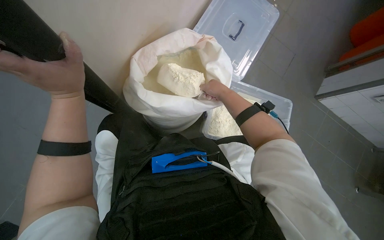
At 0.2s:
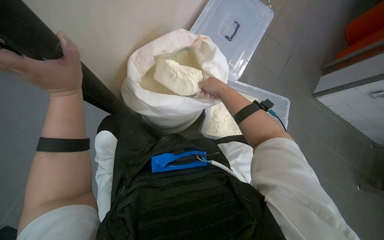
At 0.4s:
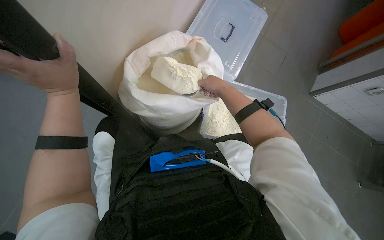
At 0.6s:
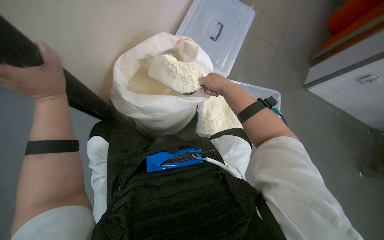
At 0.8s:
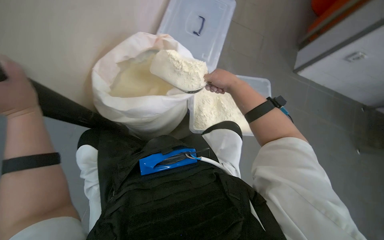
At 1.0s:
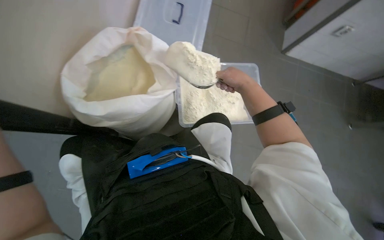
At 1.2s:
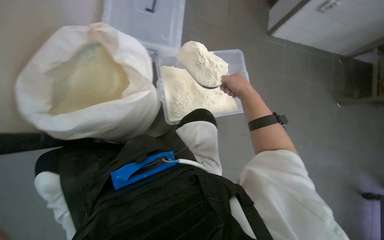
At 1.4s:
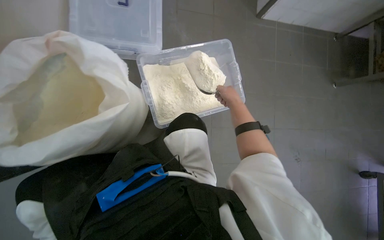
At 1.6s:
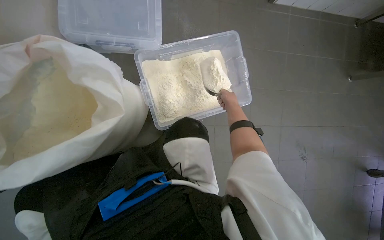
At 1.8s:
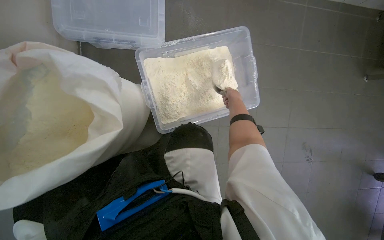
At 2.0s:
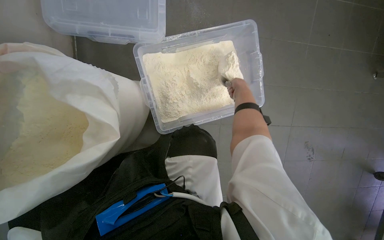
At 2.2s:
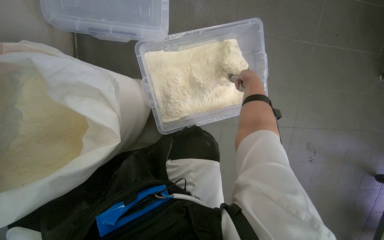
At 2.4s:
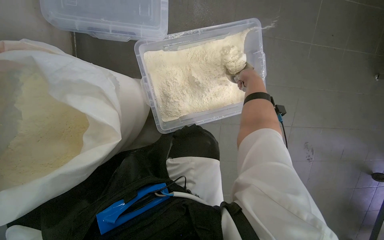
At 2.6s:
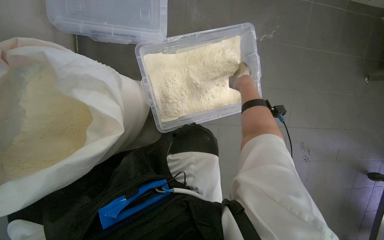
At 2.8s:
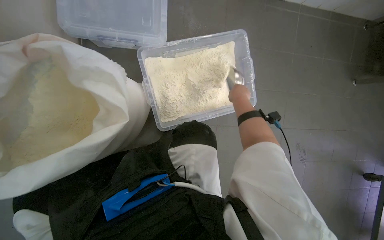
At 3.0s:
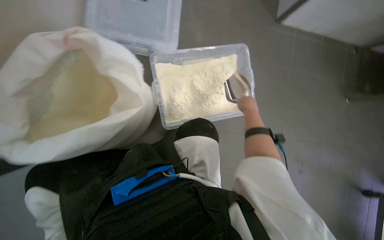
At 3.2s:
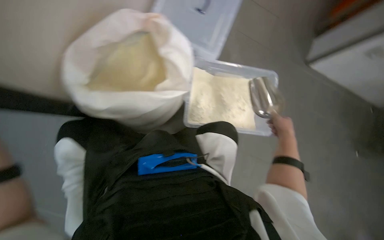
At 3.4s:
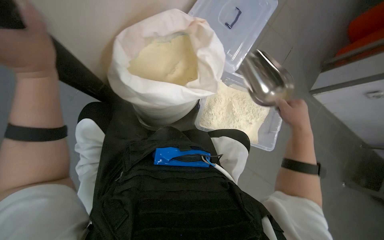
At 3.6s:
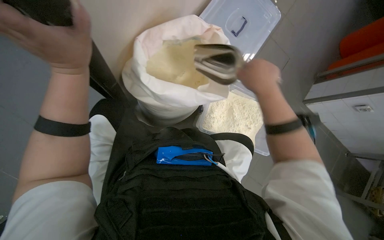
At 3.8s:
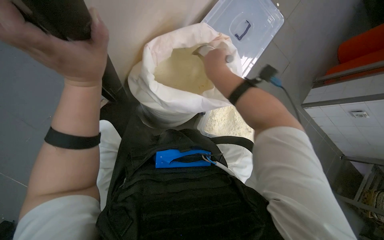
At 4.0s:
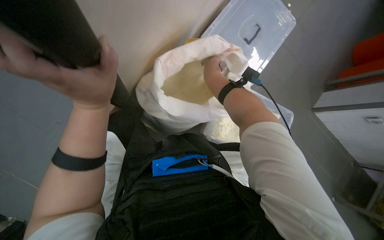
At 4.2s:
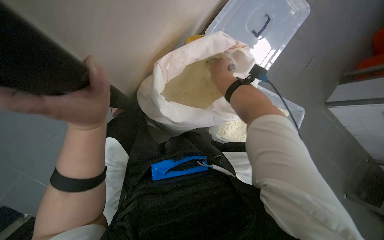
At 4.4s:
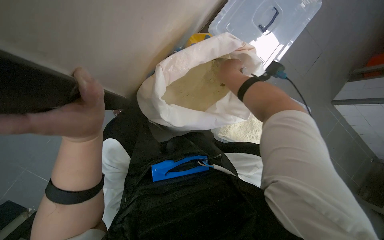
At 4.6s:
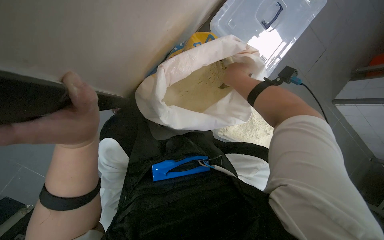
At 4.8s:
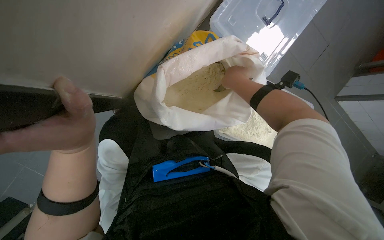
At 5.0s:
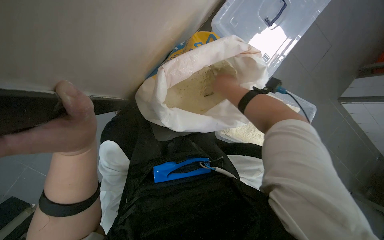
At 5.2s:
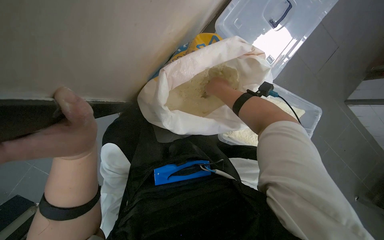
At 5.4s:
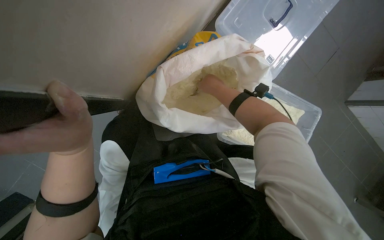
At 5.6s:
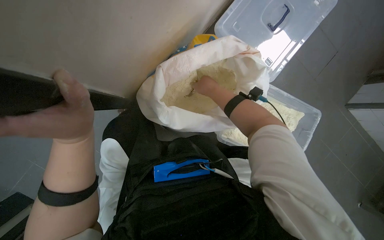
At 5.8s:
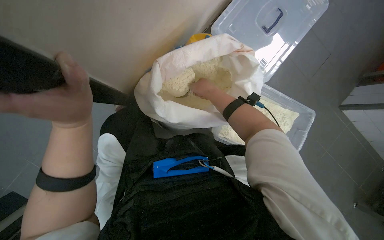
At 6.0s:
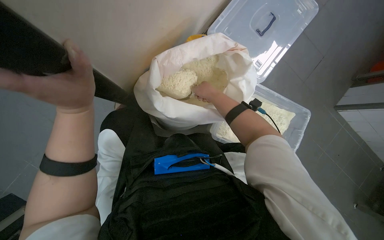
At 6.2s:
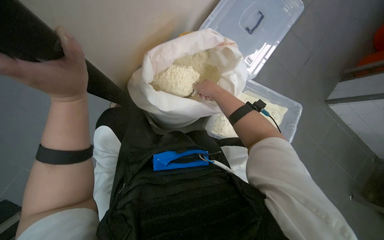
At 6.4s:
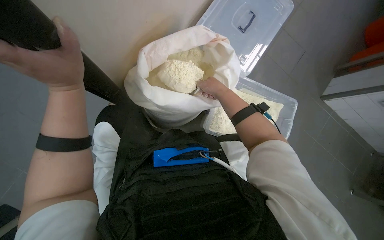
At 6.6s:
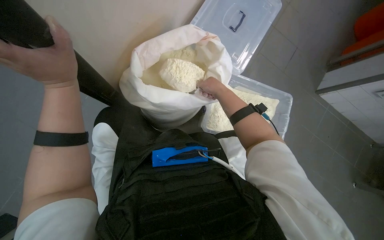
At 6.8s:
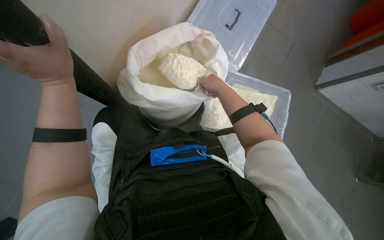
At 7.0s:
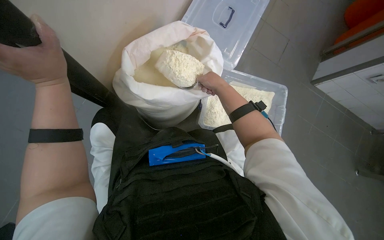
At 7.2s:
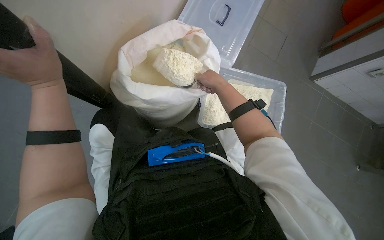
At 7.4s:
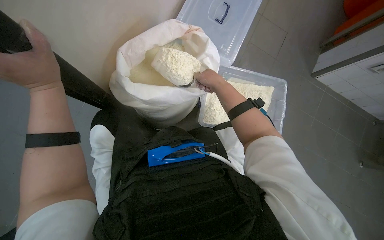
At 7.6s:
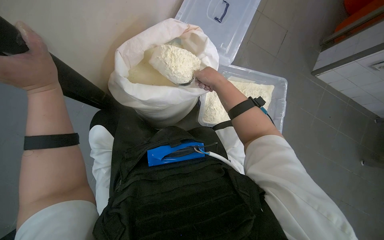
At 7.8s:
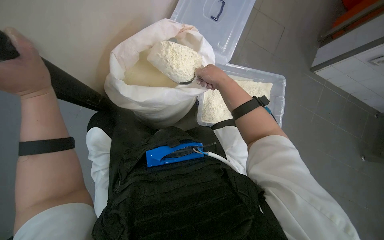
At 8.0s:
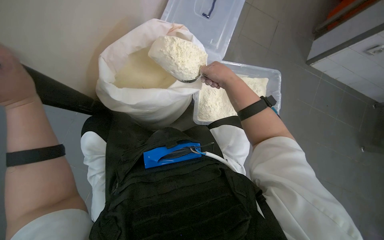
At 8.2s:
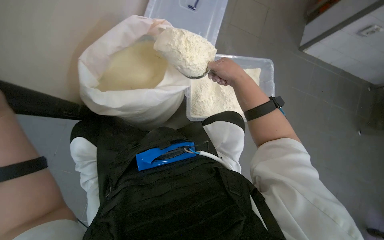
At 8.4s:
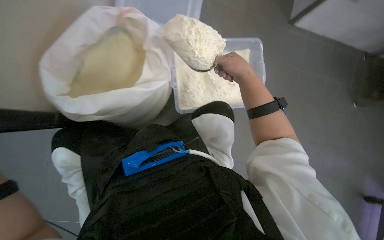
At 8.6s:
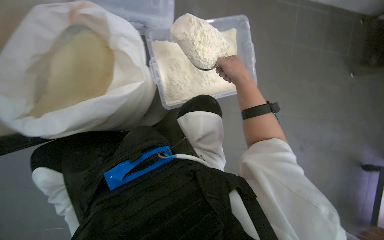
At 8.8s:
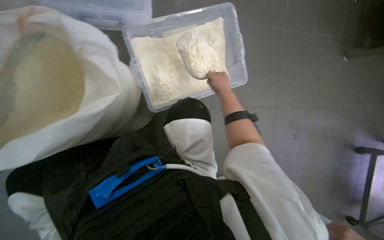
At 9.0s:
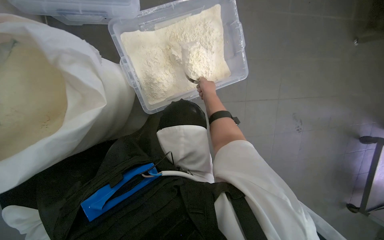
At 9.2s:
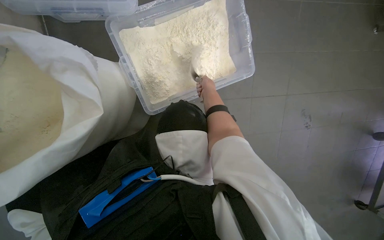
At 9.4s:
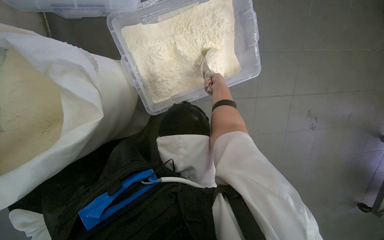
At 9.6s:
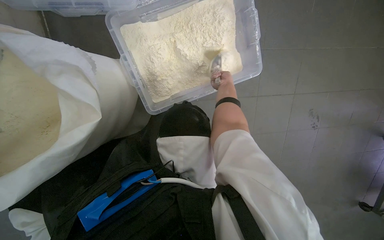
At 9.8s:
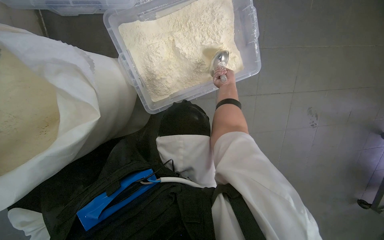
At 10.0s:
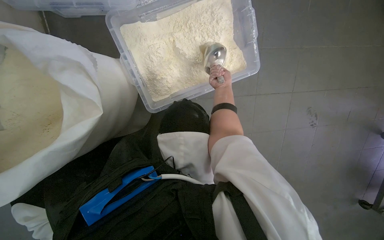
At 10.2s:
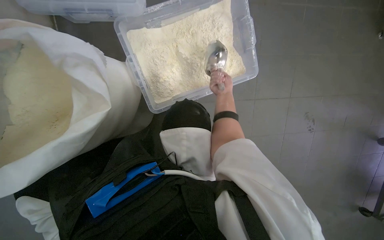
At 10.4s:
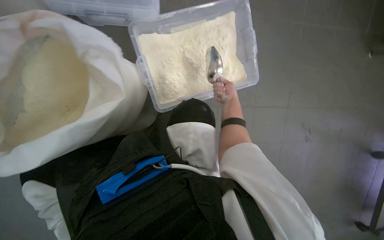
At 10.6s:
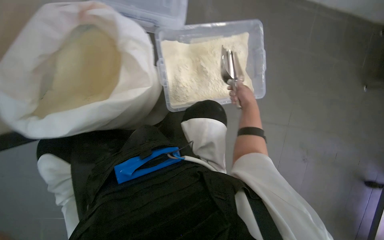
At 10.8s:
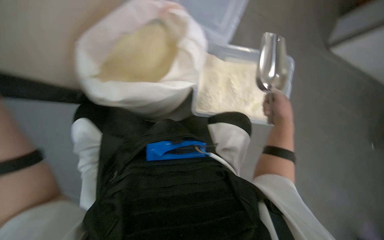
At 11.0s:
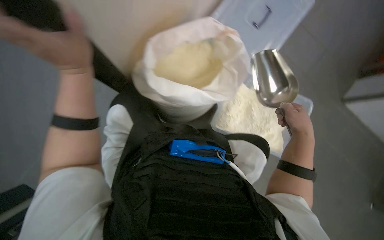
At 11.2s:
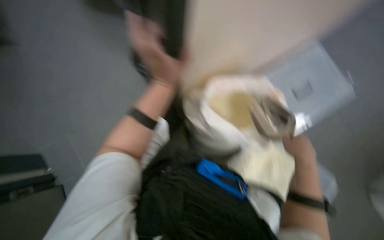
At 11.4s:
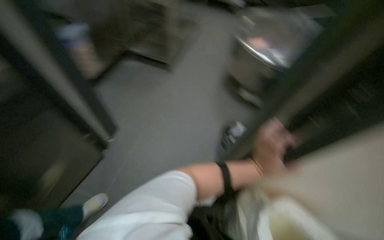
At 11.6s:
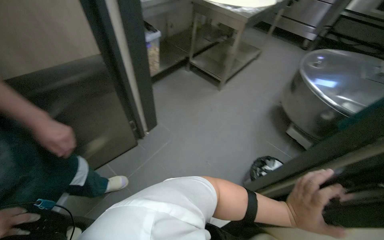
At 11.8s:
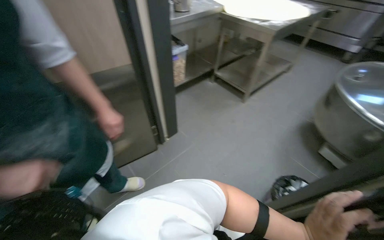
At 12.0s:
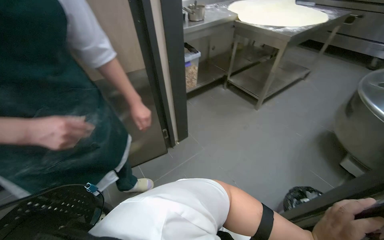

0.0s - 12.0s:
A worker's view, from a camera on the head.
Job: preparing food.
The whole recording: Scooping powder into container. The worker scoops powder from a large bag into a clear plastic container.
0.0s - 1.6s: Everything in view rotates approximately 35 degrees counterclockwise. The right hand goes some 40 cm to the right and farther from the camera.
1.6s - 3.0s: The right hand heads nearer to the camera, covering about 15 cm.
3.0s - 4.4s: Everything in view rotates approximately 30 degrees clockwise.
4.4s - 6.0s: The hands are busy where they are.
7.6s - 9.0s: The wearer looks some 15 degrees further downward. The scene turns roughly 30 degrees counterclockwise in the picture. The right hand moves farther from the camera, about 30 cm.
10.4s - 12.0s: The head turns to the left by some 65 degrees. The view tips upward by about 35 degrees.

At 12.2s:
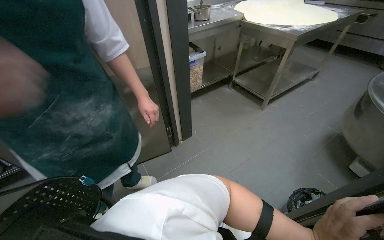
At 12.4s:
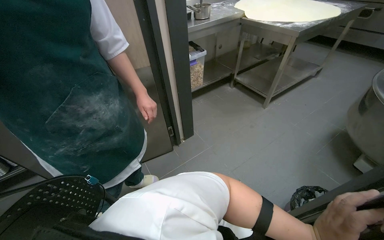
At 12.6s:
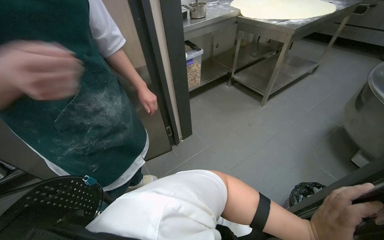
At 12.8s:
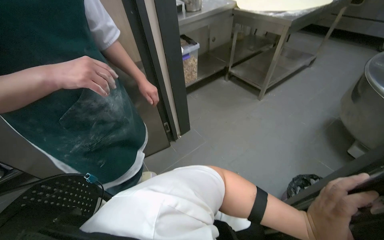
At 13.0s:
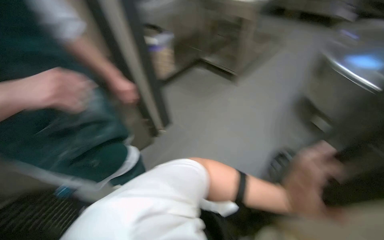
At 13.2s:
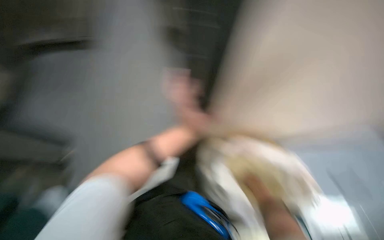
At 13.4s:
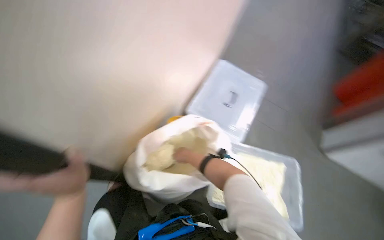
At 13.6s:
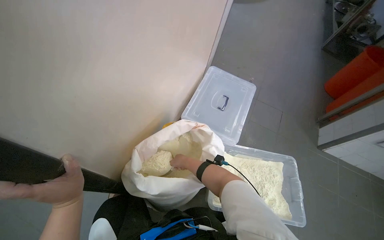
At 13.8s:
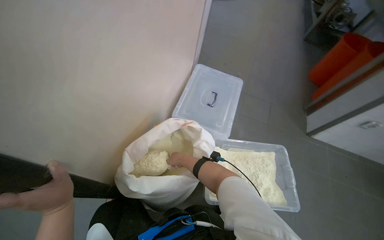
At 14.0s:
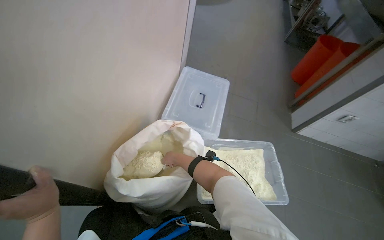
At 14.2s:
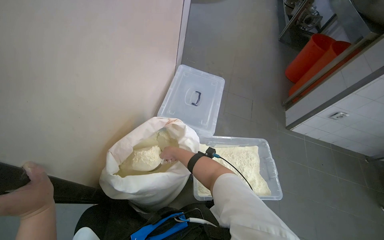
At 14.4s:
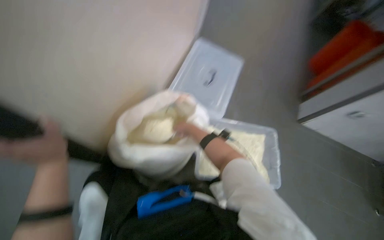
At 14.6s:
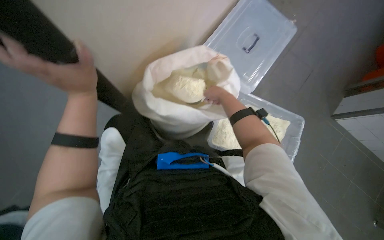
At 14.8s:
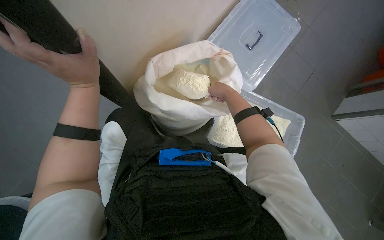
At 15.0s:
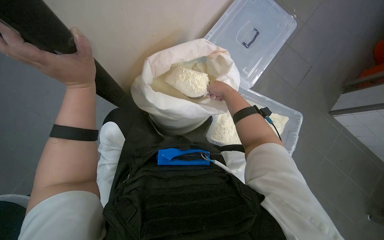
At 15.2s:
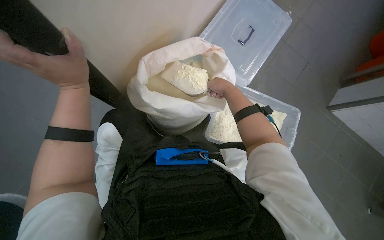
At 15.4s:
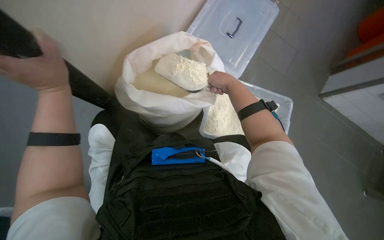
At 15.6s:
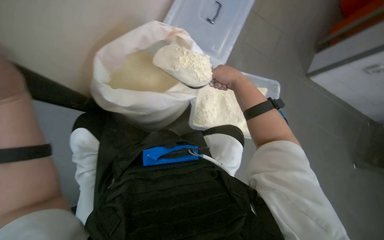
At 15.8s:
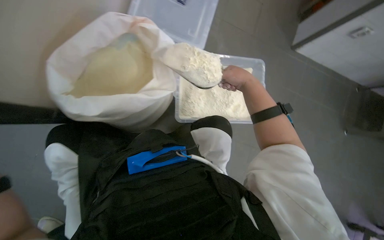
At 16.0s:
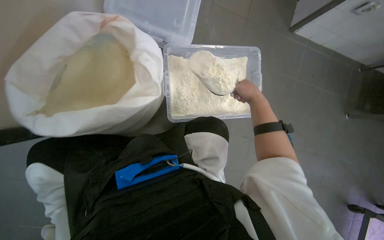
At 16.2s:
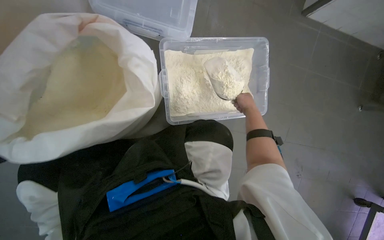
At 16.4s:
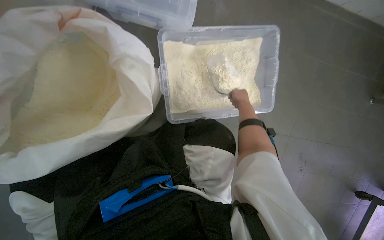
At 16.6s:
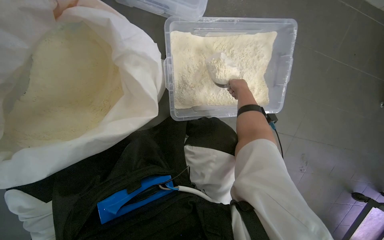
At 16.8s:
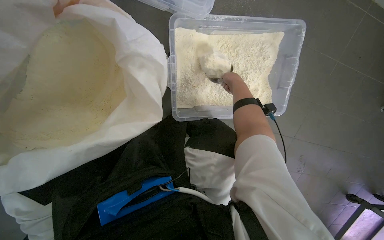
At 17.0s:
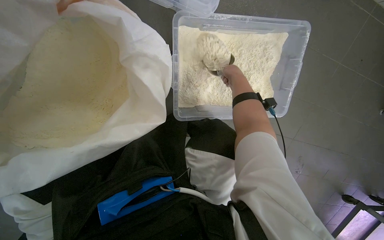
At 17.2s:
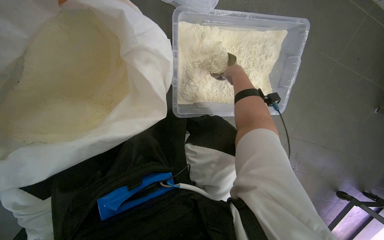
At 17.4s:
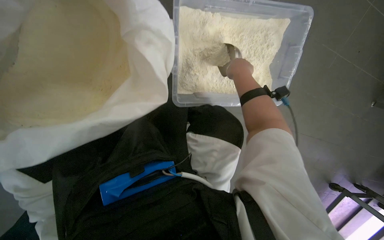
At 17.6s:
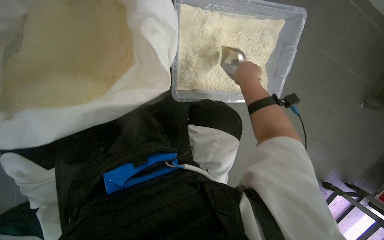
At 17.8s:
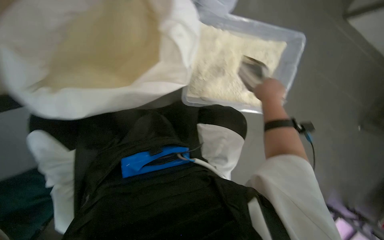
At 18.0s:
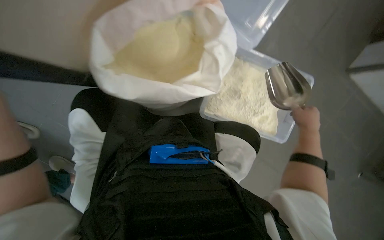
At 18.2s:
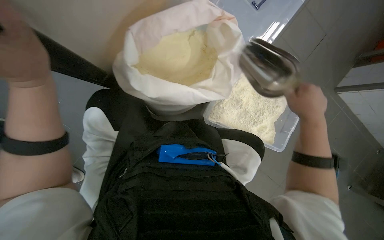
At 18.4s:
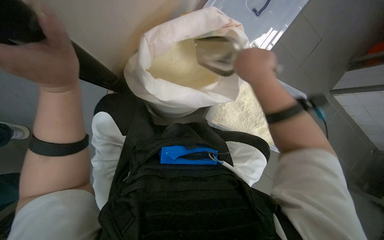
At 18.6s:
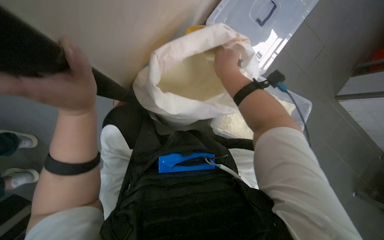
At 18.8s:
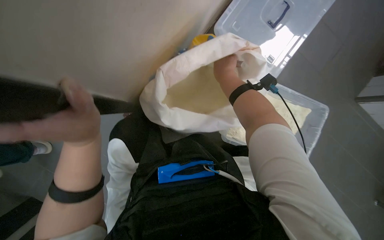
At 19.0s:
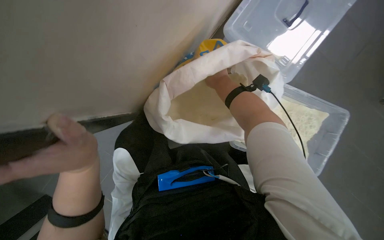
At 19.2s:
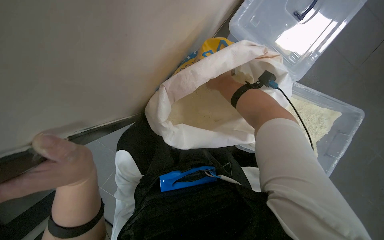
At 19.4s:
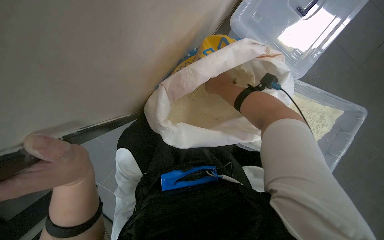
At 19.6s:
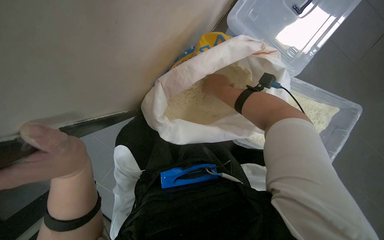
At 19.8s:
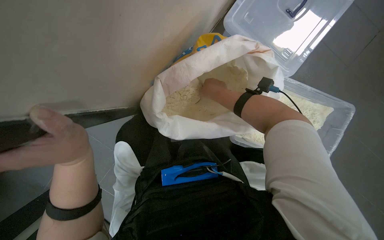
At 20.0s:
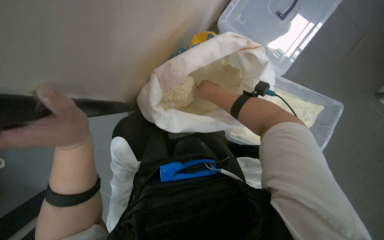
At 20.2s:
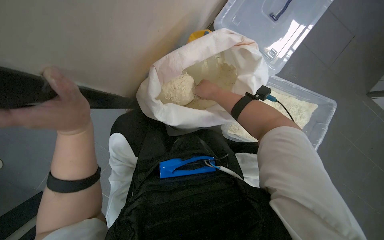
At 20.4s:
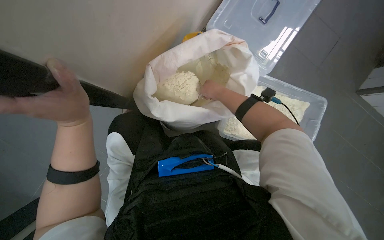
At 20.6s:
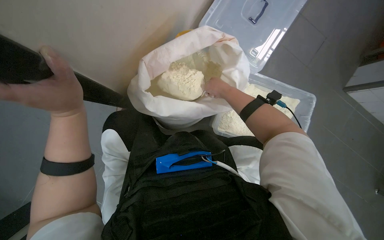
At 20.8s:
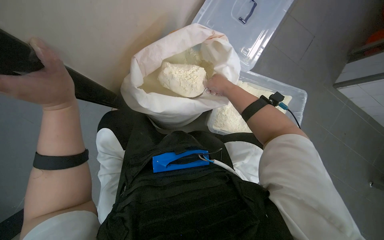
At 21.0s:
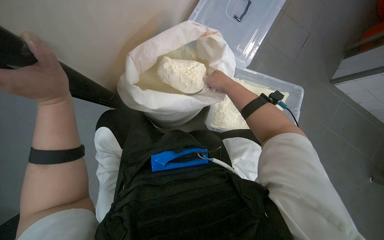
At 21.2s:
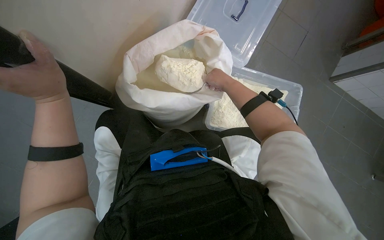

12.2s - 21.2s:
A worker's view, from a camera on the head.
Job: preparing food.
The whole recording: Scooping powder into container. The worker scoops powder from a large bag into a clear plastic container.
12.2s - 13.8s: The head turns to the right by some 25 degrees.
13.8s - 15.2s: The view tilts about 20 degrees downward.
15.2s - 16.6s: The camera pitches downward, by some 20 degrees.
16.6s - 18.2s: The view tilts about 15 degrees upward.
18.2s - 19.8s: The right hand travels to the left, up the picture and farther from the camera by roughly 35 cm.
19.8s - 21.2s: The right hand shifts about 15 cm to the right.
